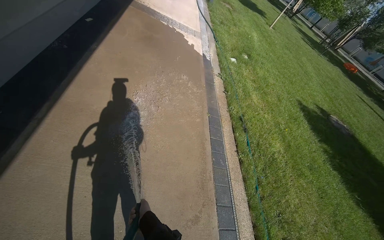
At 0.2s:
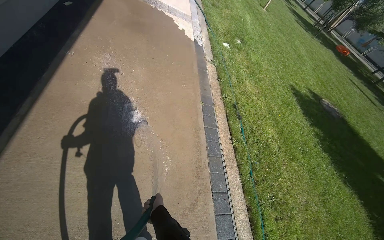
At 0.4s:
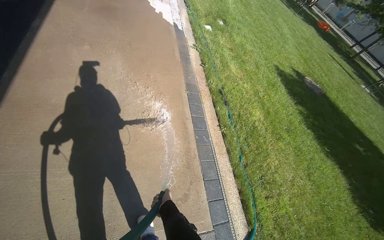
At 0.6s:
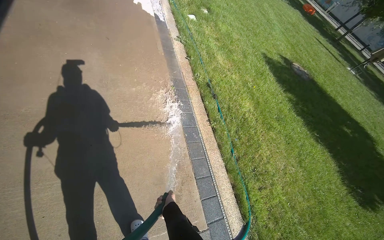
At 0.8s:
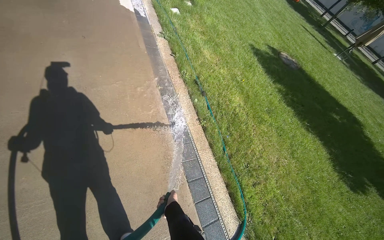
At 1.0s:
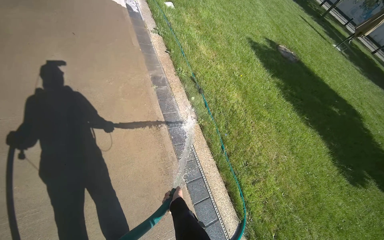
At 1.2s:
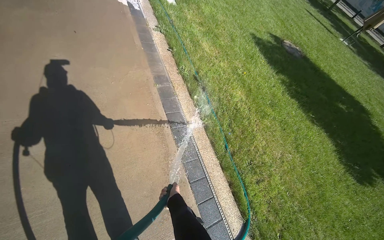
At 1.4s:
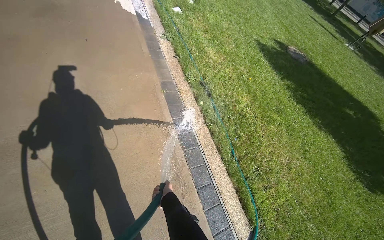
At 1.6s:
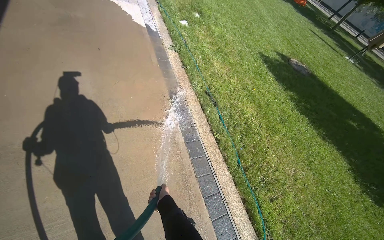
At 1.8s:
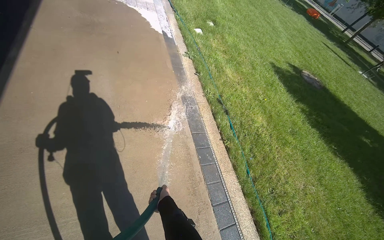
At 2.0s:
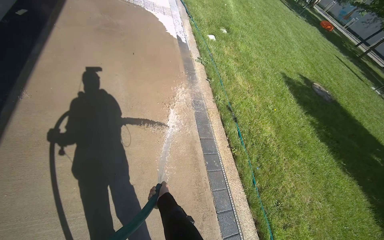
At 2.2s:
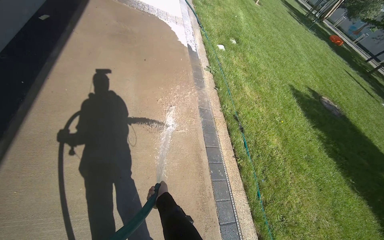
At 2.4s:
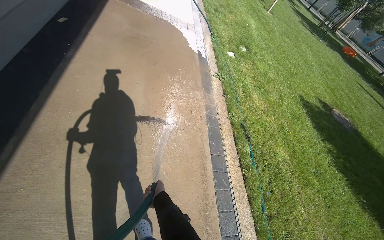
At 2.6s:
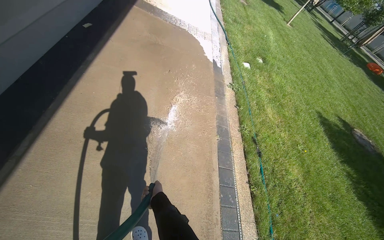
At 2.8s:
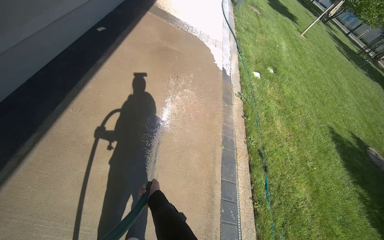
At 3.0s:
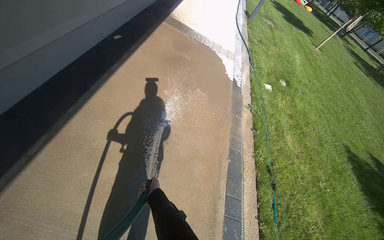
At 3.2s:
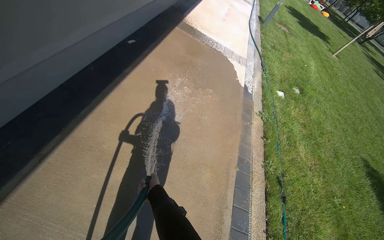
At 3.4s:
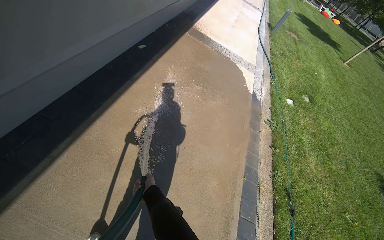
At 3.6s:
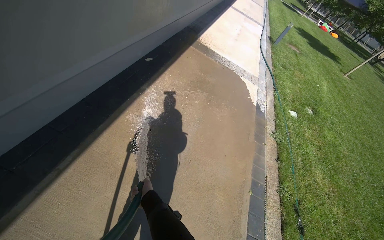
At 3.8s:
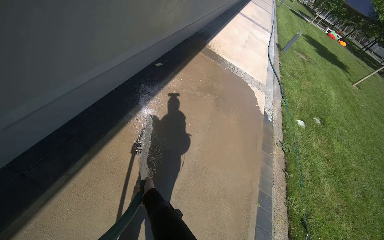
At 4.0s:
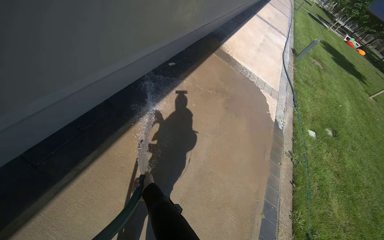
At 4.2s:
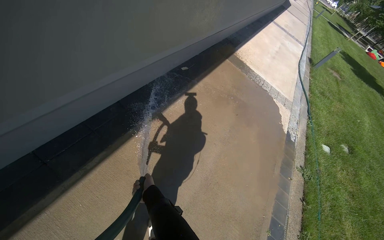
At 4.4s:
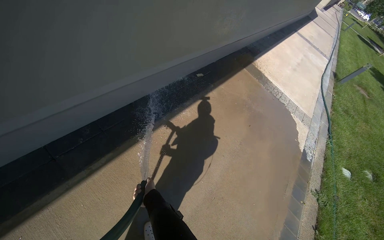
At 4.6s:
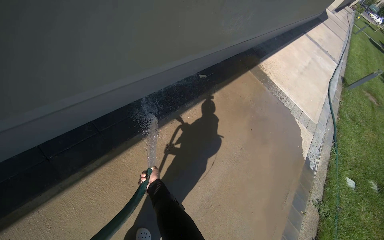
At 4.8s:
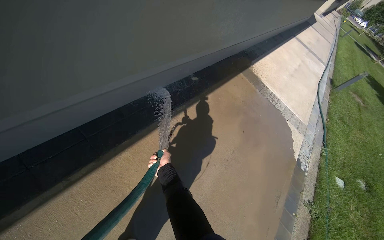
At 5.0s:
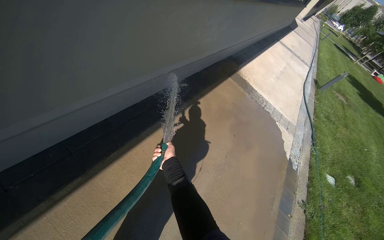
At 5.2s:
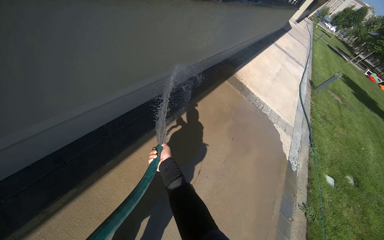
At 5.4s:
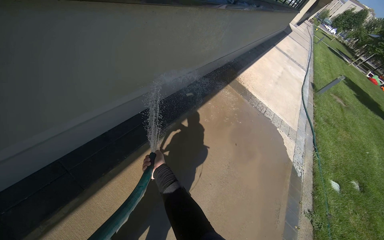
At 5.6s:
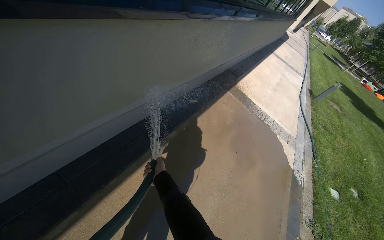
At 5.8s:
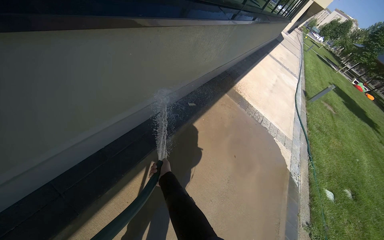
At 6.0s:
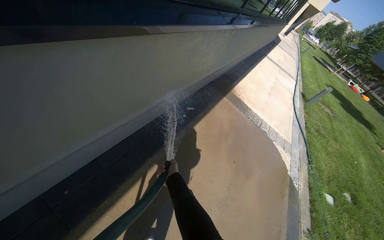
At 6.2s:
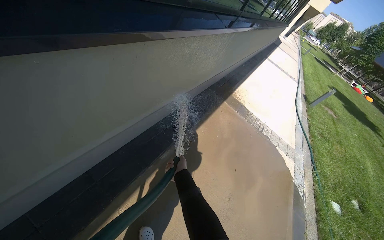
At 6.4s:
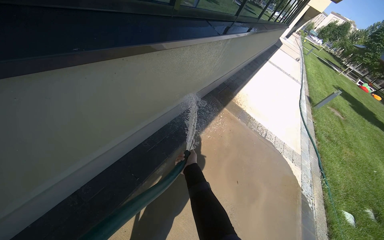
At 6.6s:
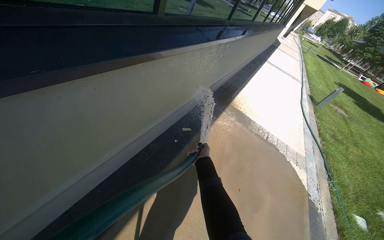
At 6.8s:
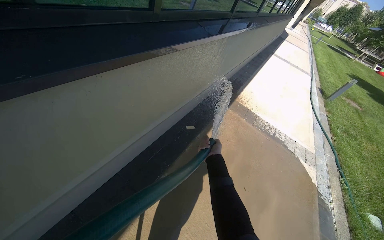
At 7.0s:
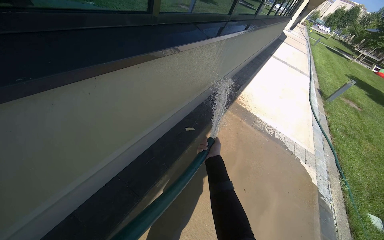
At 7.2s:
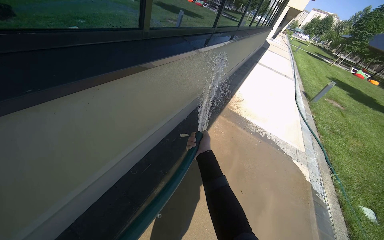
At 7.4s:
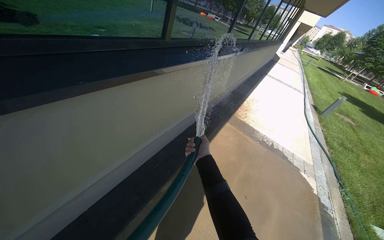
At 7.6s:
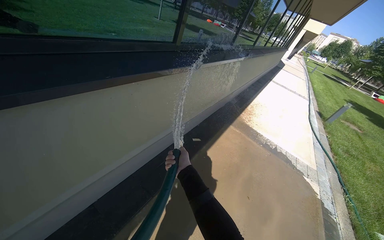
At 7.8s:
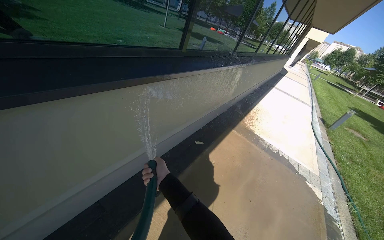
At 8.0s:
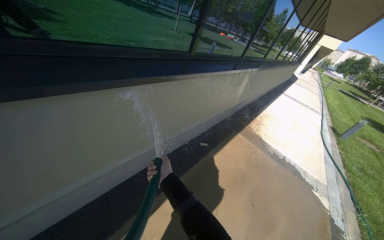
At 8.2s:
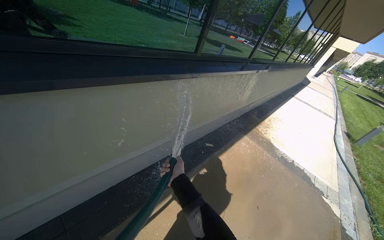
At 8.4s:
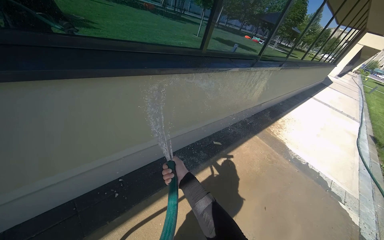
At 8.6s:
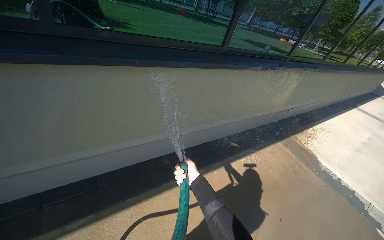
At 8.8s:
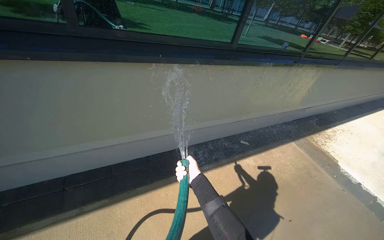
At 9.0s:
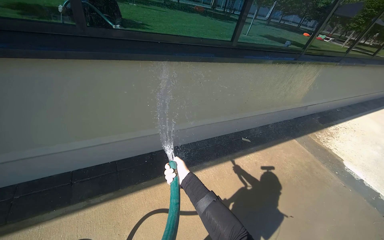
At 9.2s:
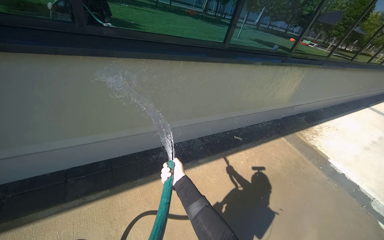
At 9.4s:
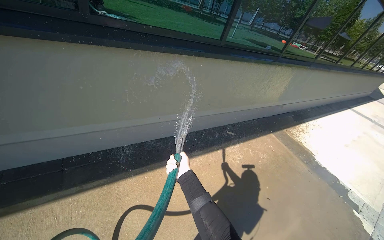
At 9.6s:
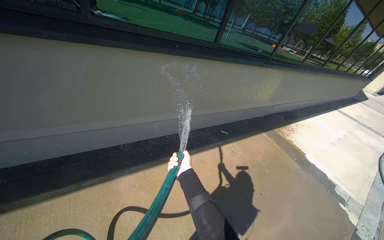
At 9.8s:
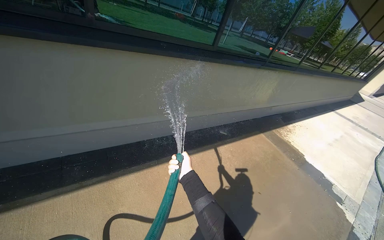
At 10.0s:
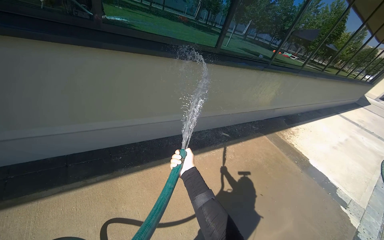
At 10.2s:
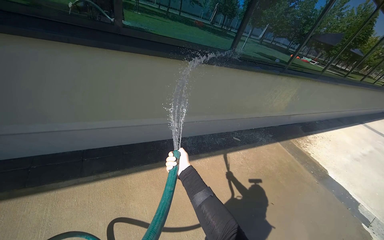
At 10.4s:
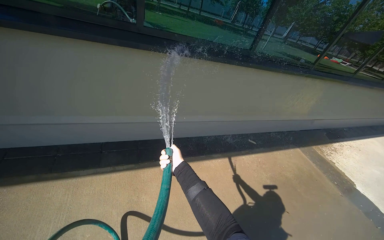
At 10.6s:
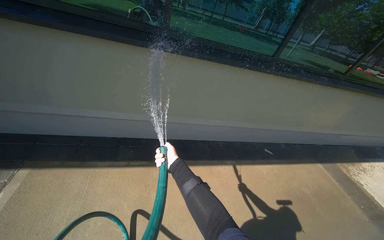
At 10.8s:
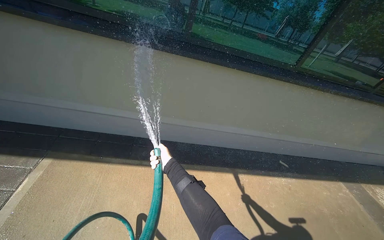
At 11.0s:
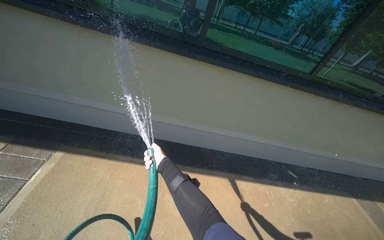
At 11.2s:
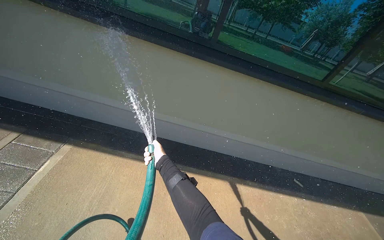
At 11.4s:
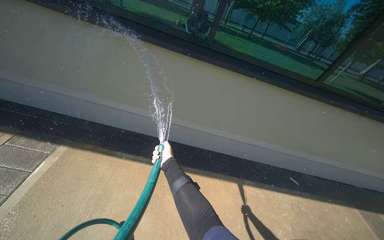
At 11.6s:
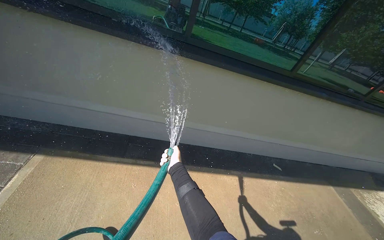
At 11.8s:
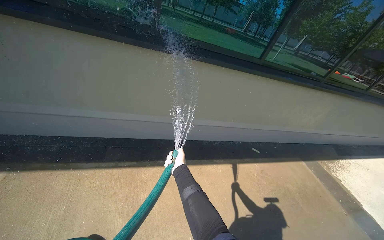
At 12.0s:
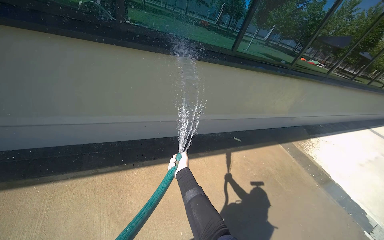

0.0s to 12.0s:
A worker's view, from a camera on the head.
Job: sweeping floor.
The whole recording: Rinsing concrete ground. The worker rinses the concrete ground next to the building with a water hose.
0.0s to 1.6s: The left hand shifts some 30 cm farther from the camera and to the right.
1.6s to 3.0s: The wearer's head swings roughly 30 degrees to the left. The view tilts approximately 15 degrees upward. The left hand travels up the picture by about 40 cm.
3.0s to 4.4s: The head travels roughly 40 cm. The head turns to the left by about 25 degrees.
4.4s to 6.0s: The camera travels roughly 50 cm.
6.0s to 7.6s: The left hand travels to the right and back again, about 30 cm each way.
7.6s to 9.0s: The camera is carried roughly 50 cm. The head turns to the left by roughly 30 degrees.

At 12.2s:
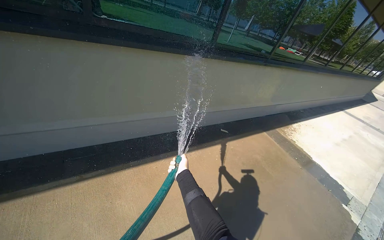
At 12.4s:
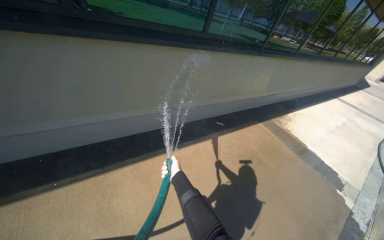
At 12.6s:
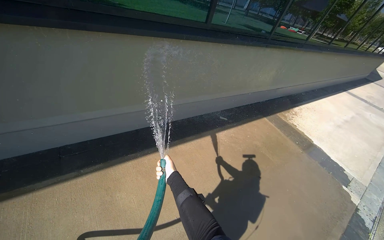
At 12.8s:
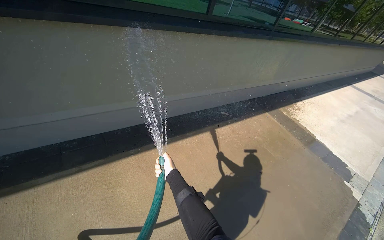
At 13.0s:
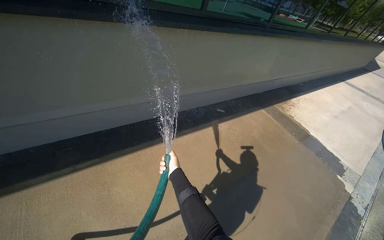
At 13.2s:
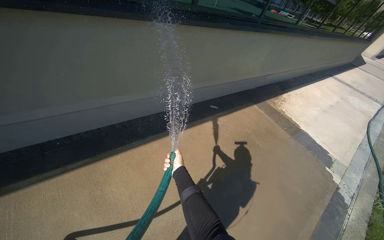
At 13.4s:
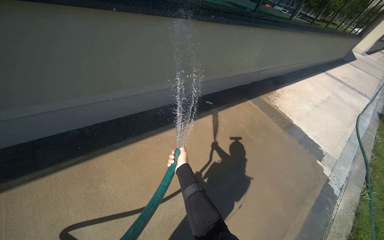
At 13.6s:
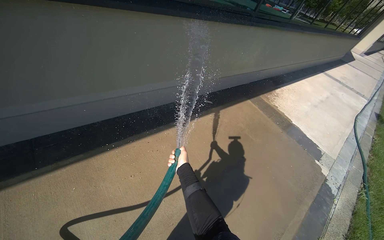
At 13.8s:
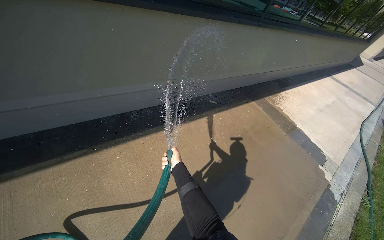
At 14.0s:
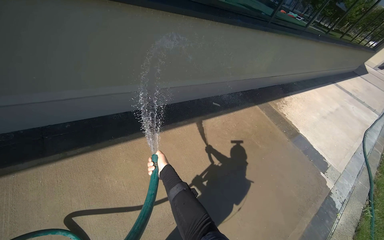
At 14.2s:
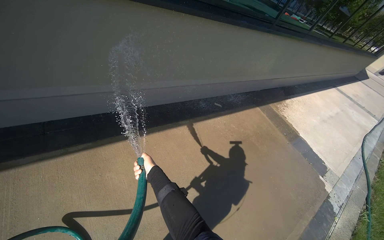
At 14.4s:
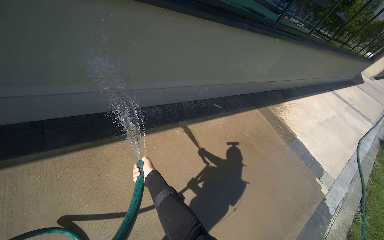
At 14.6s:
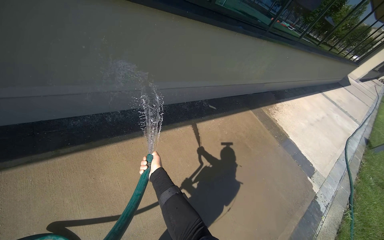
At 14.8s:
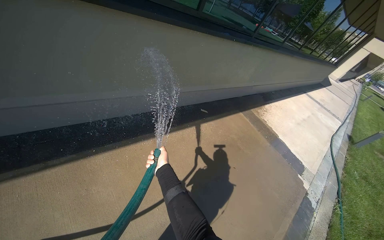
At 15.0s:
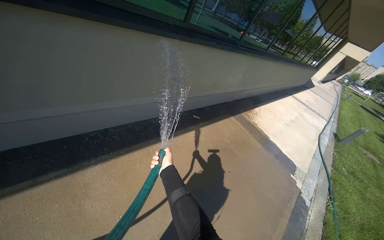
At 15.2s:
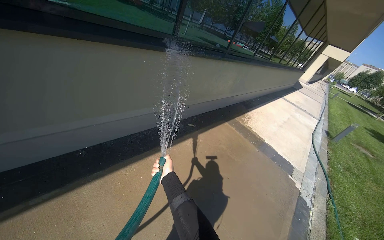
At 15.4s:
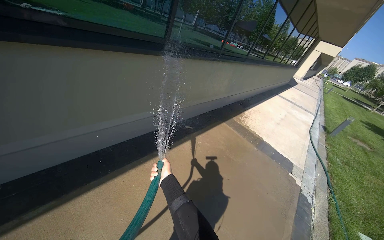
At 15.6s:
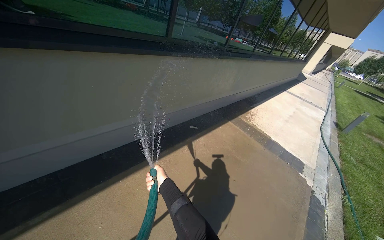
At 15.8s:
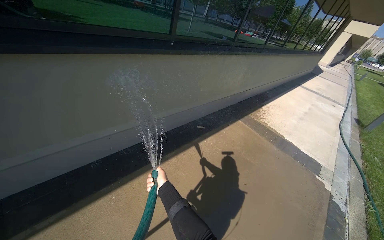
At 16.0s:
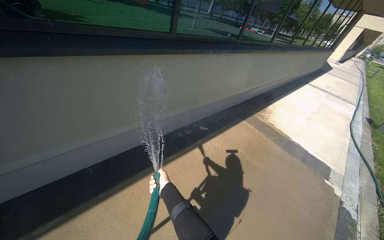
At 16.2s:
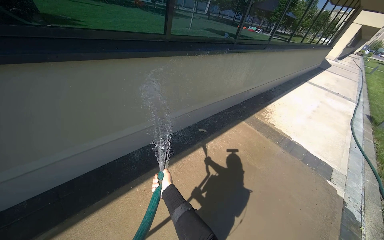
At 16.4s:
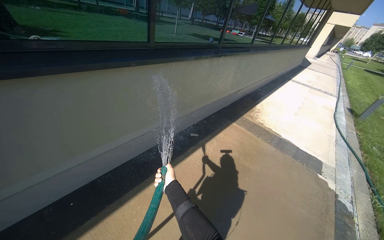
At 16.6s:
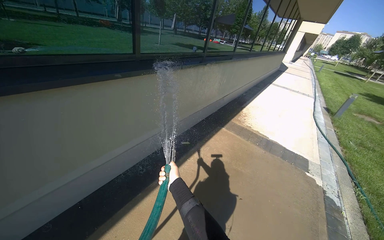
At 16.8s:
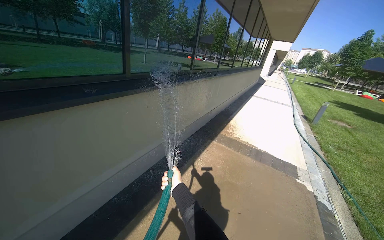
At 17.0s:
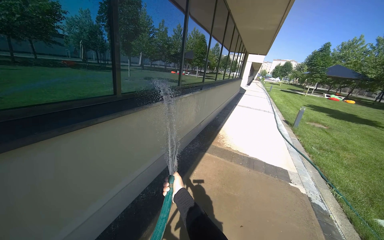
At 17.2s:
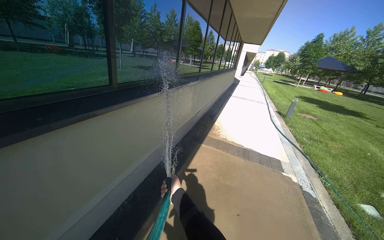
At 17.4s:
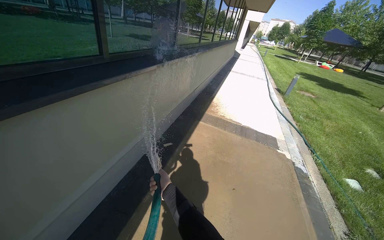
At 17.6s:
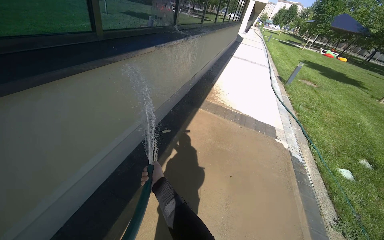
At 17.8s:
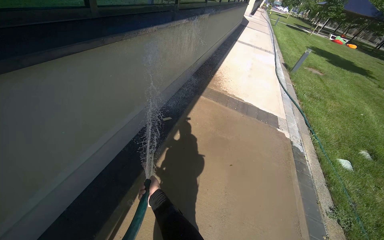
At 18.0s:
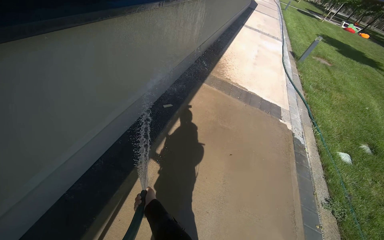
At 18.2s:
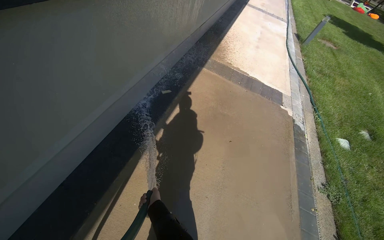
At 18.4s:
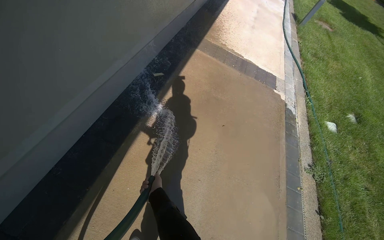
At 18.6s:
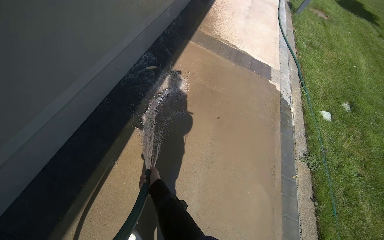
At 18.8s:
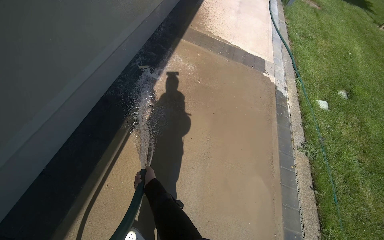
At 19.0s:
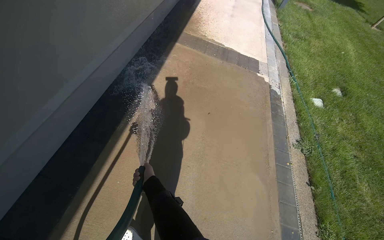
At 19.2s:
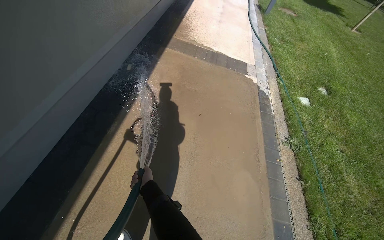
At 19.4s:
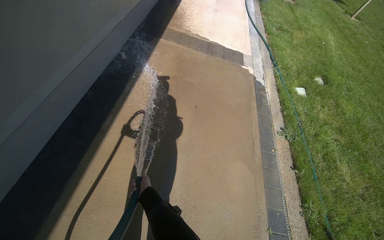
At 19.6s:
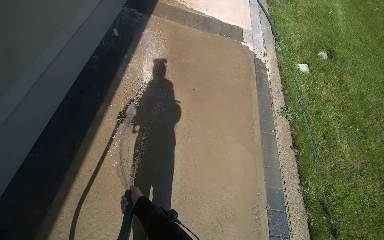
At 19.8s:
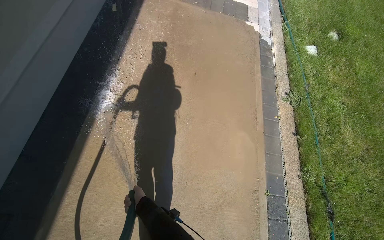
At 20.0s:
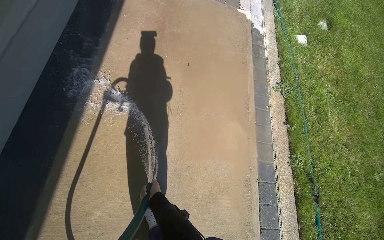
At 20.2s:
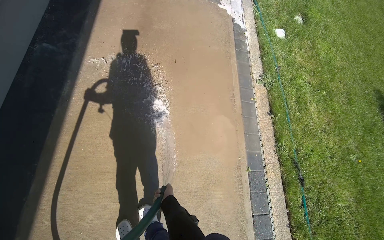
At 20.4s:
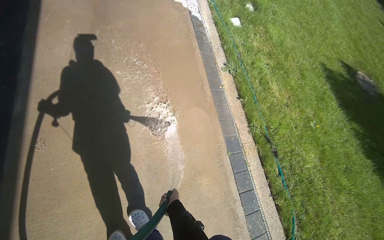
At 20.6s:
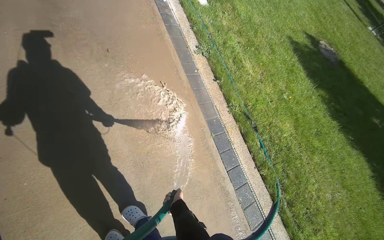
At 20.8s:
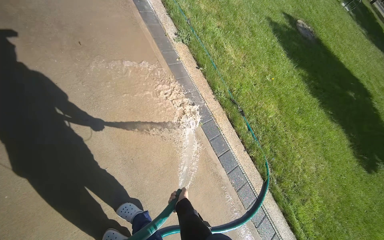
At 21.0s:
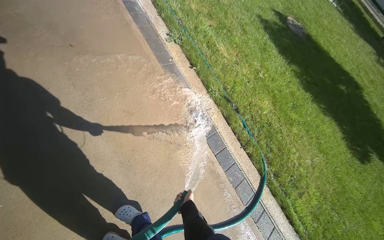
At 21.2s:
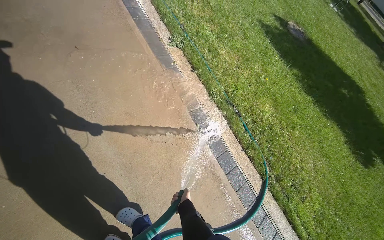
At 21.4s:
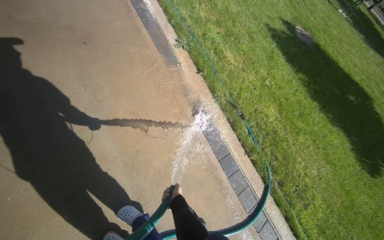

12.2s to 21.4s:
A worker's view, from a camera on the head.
Job: sweeping floor.
The whole recording: Rinsing concrete ground. The worker rinses the concrete ground next to the building with a water hose.
15.2s to 16.8s: The wearer moves approximately 40 cm.
16.8s to 18.4s: The wearer looks approximately 35 degrees further downward. The left hand shifts some 15 cm to the left.
18.4s to 19.8s: The view tilts roughly 15 degrees downward.
19.8s to 21.4s: The wearer's head swings some 40 degrees to the right.
